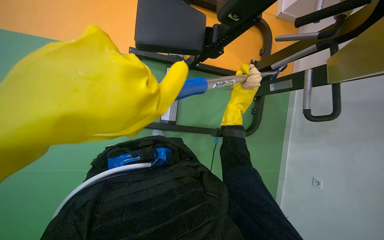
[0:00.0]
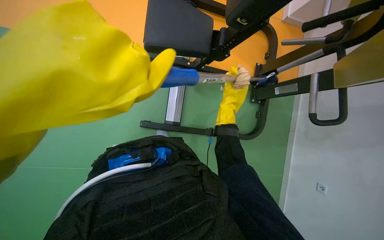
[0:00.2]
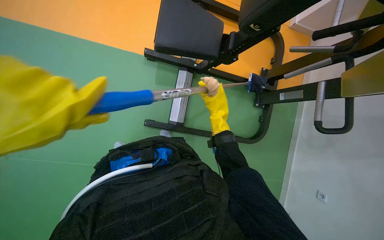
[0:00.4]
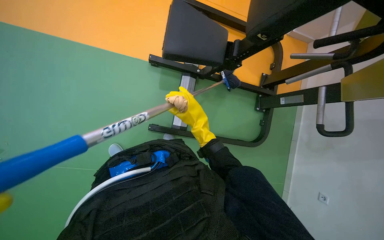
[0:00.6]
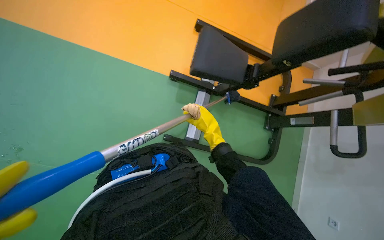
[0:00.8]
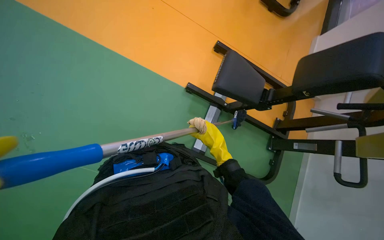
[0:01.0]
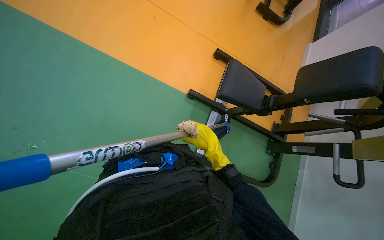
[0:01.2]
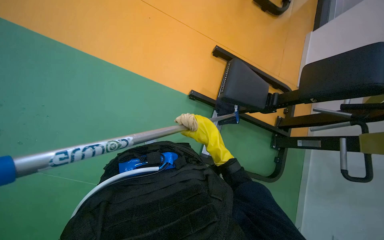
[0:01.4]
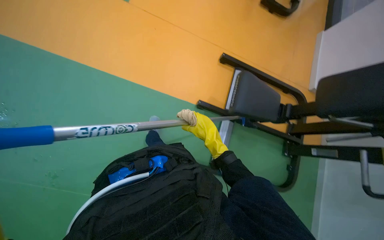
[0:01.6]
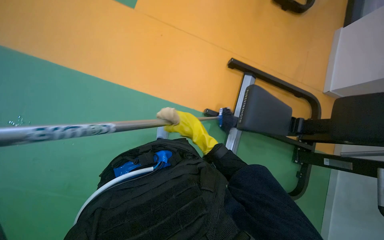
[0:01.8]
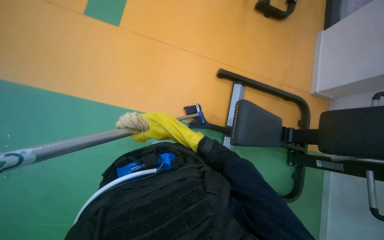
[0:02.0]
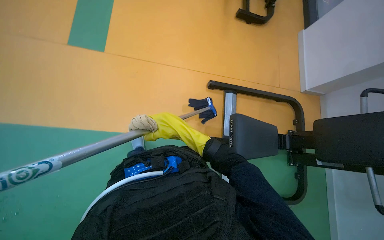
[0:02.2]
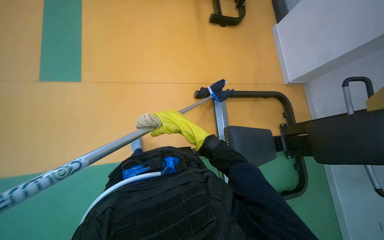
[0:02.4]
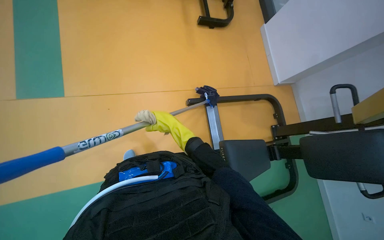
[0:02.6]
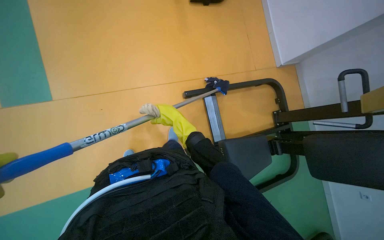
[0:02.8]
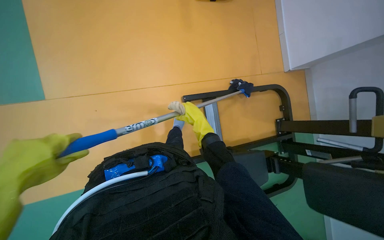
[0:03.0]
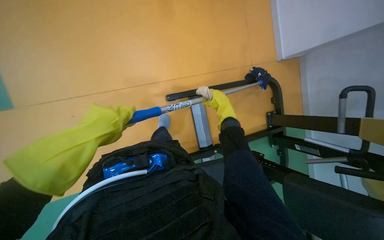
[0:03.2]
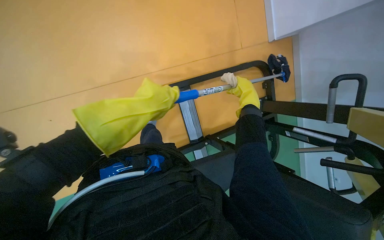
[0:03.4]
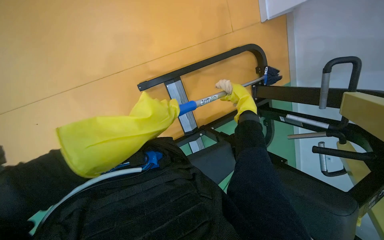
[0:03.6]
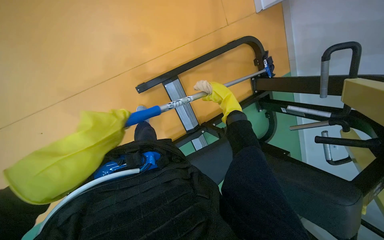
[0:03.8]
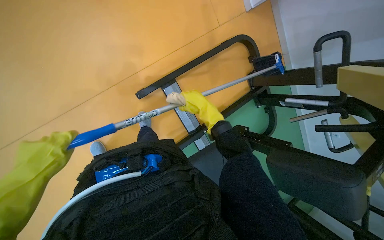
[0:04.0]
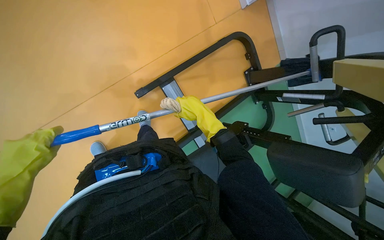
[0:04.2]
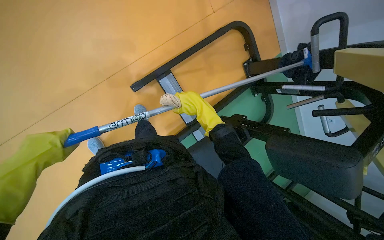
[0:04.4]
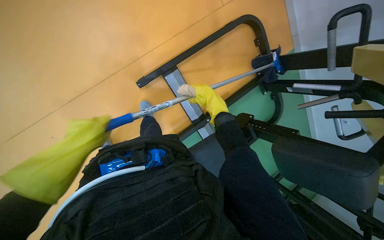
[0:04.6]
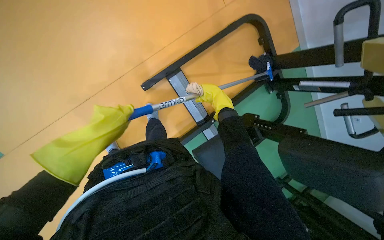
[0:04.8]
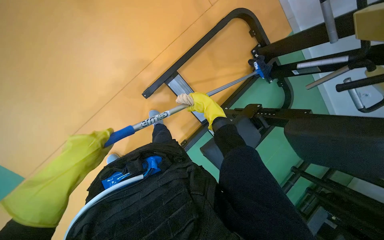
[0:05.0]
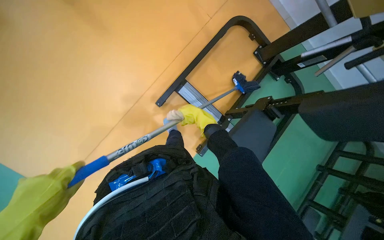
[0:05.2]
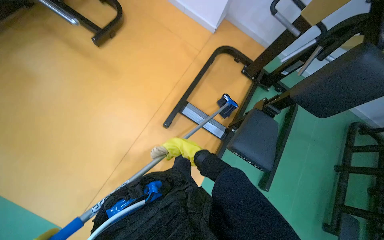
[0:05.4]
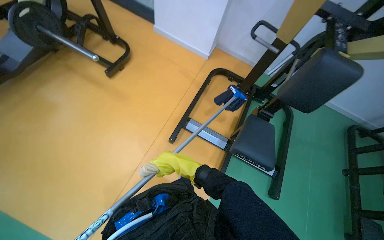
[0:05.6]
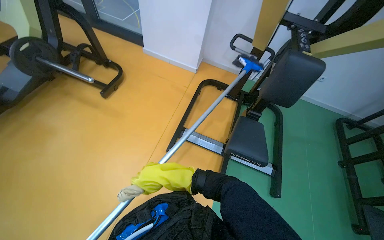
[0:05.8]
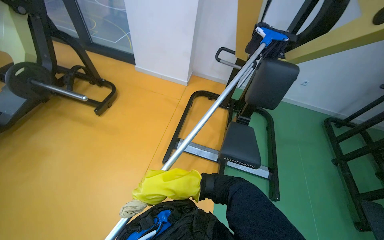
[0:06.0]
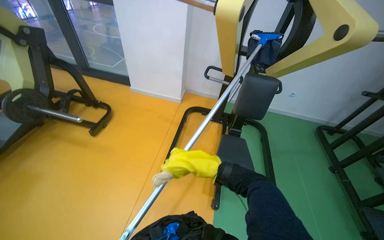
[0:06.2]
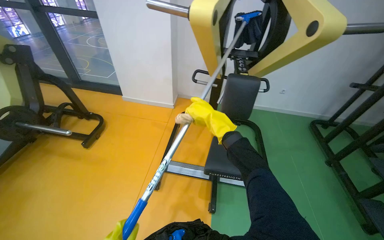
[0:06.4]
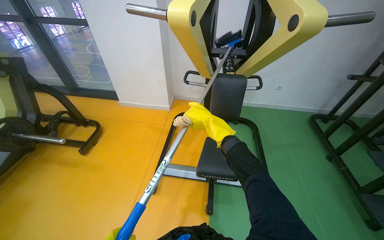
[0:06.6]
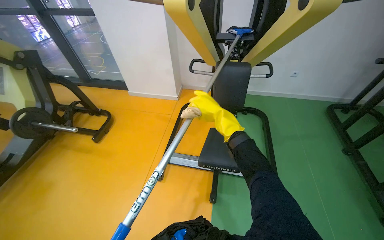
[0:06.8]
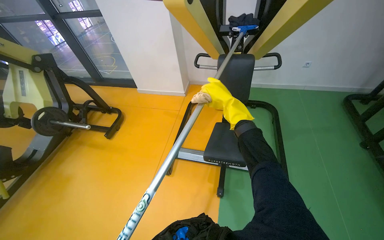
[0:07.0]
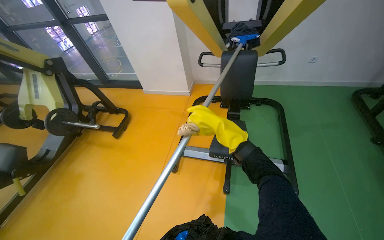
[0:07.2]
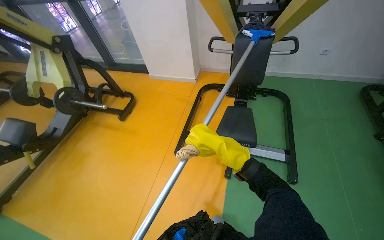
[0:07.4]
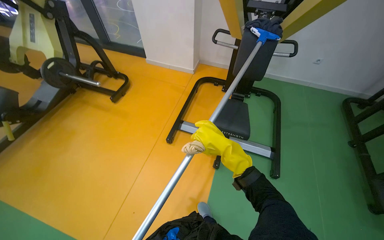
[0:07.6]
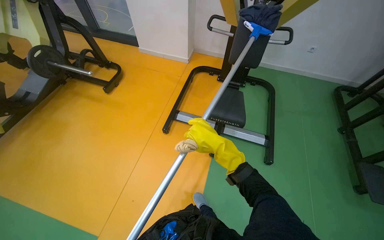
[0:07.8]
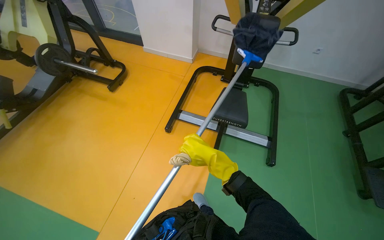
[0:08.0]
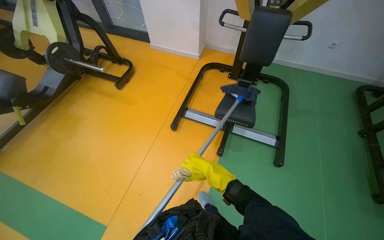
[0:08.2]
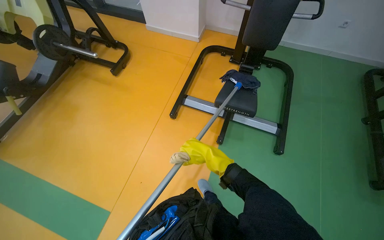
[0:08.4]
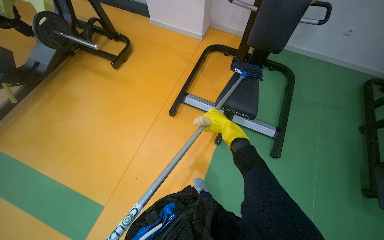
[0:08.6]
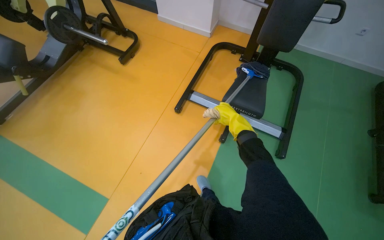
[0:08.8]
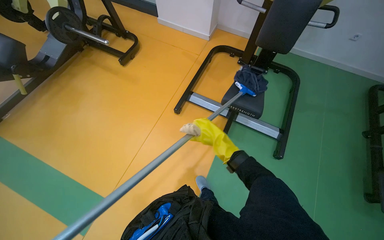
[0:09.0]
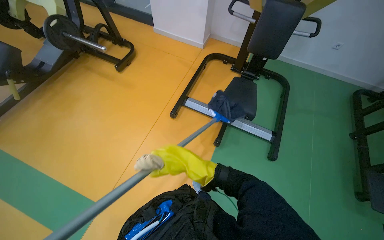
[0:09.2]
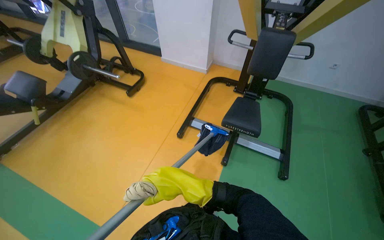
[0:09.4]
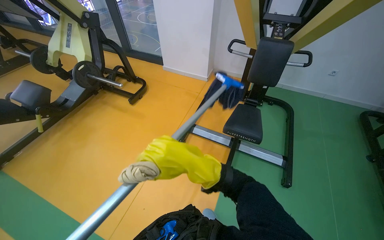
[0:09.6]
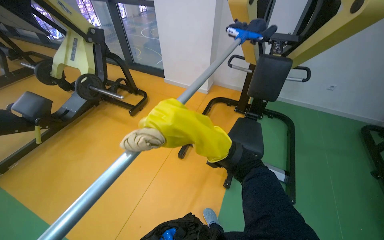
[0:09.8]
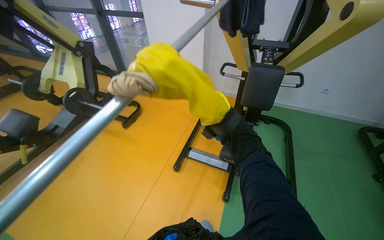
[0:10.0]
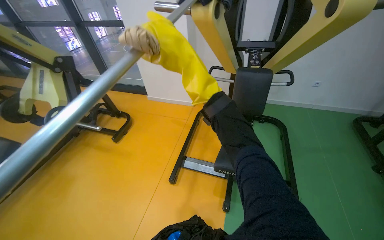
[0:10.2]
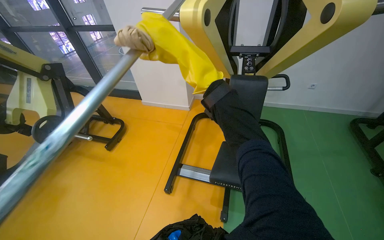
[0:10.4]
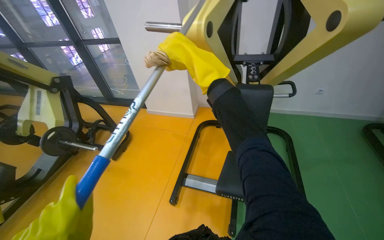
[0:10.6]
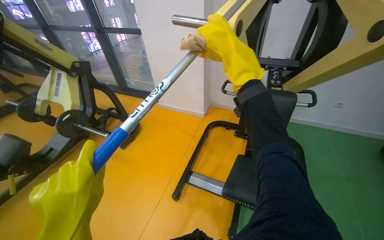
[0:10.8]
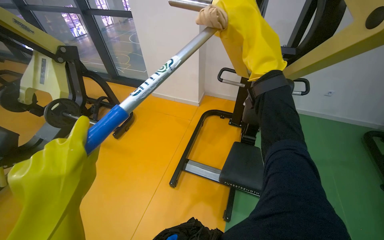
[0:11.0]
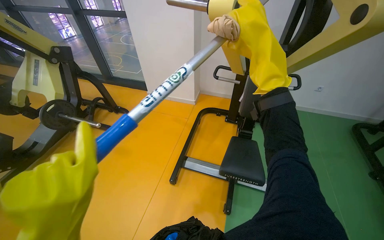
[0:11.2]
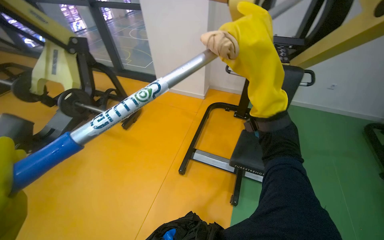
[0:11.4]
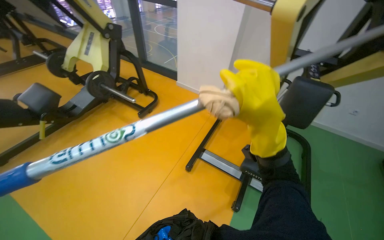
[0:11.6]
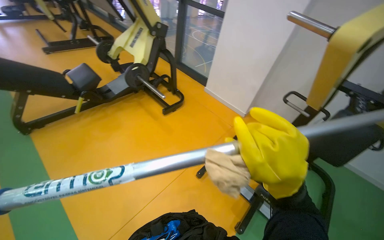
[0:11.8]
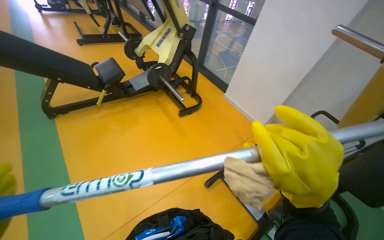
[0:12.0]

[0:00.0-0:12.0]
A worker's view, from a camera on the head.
Job: wiping surfaces.
The whole recording: Cleaning gym equipment. The worker cleans various gym machines, including a stair climber and stationary bikes, using a long-handled tool and a cloth.
0:00.0 to 0:01.6: The right hand is displaced to the left by about 35 cm.
0:01.6 to 0:03.0: The wearer moves about 40 cm.
0:03.0 to 0:04.4: The view tips downward by some 20 degrees. The right hand goes to the right and returns, roughly 20 cm each way.
0:04.4 to 0:06.0: The view tilts some 30 degrees upward. The scene rotates counterclockwise by some 40 degrees.
0:06.0 to 0:07.6: The right hand heads to the right, covering roughly 25 cm.
0:07.6 to 0:09.0: The right hand goes up and down the picture, approximately 15 cm each way, reversing 2 times.
0:09.0 to 0:10.4: The camera pitches upward, by some 20 degrees. The right hand goes approximately 50 cm up the picture.
0:10.4 to 0:12.0: The wearer moves roughly 40 cm. The head rotates about 40 degrees to the left.

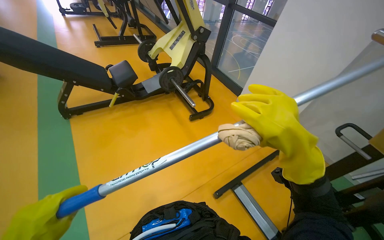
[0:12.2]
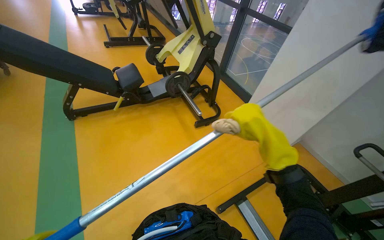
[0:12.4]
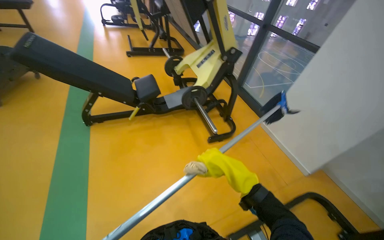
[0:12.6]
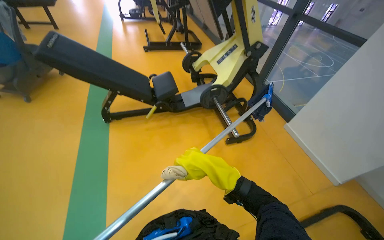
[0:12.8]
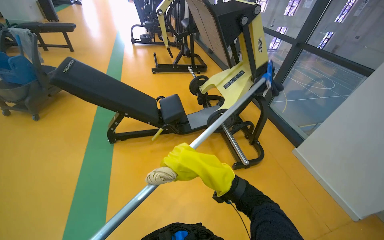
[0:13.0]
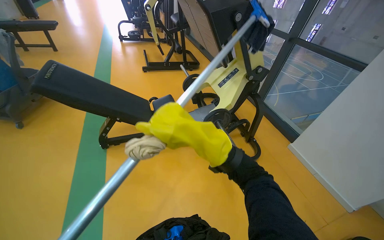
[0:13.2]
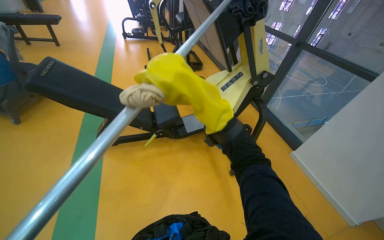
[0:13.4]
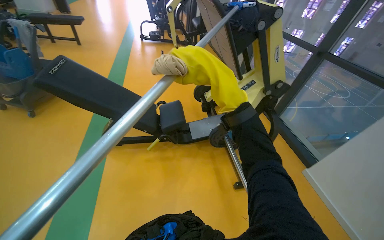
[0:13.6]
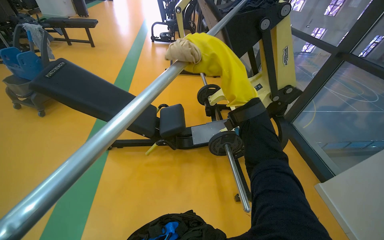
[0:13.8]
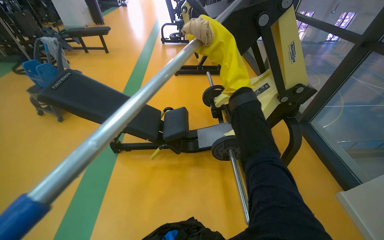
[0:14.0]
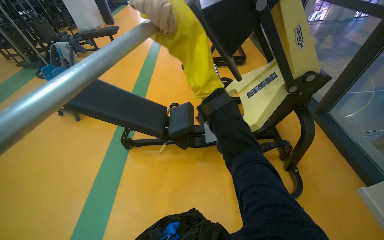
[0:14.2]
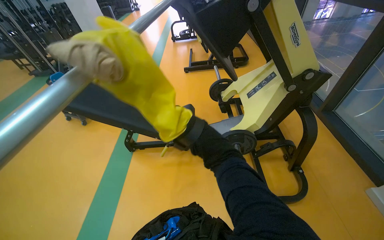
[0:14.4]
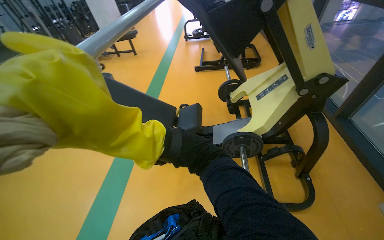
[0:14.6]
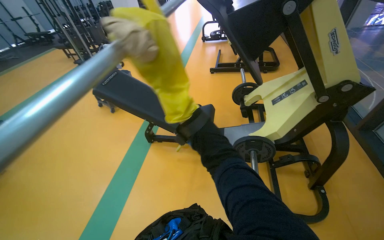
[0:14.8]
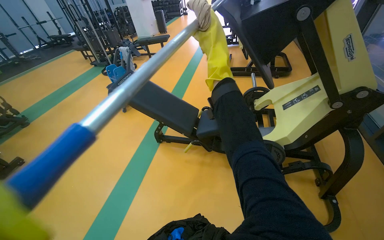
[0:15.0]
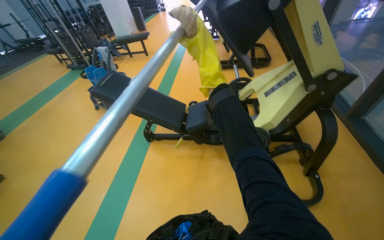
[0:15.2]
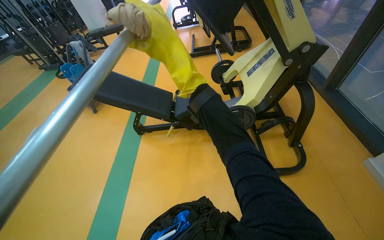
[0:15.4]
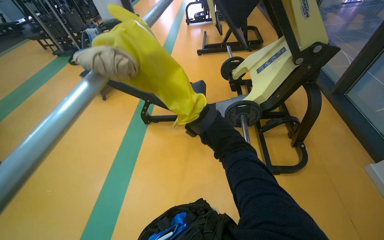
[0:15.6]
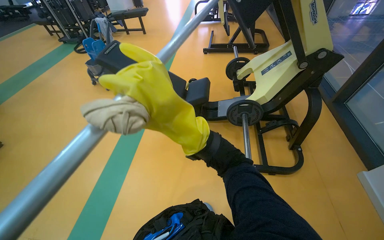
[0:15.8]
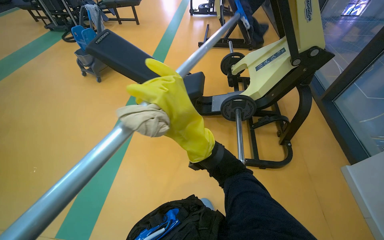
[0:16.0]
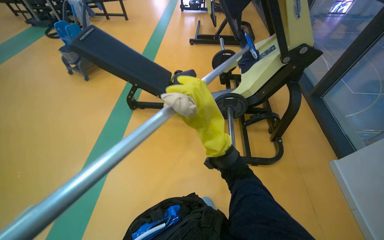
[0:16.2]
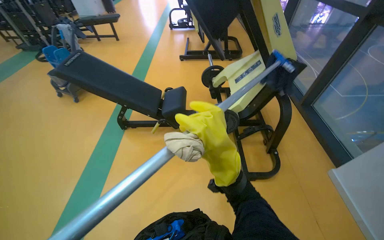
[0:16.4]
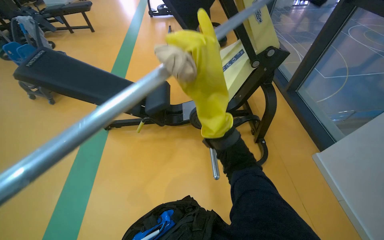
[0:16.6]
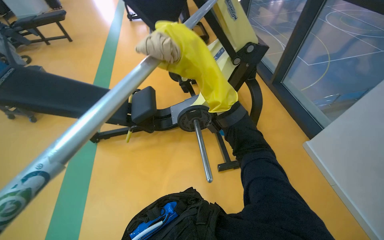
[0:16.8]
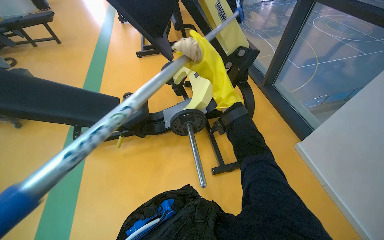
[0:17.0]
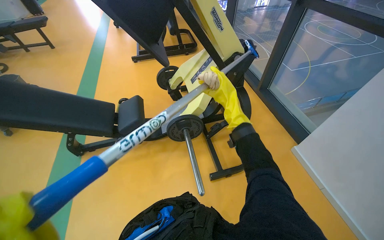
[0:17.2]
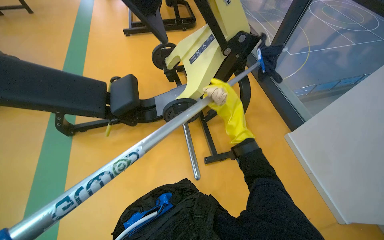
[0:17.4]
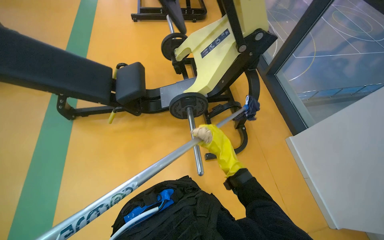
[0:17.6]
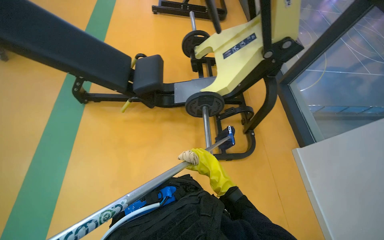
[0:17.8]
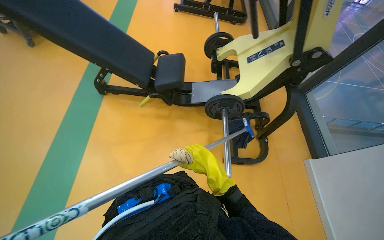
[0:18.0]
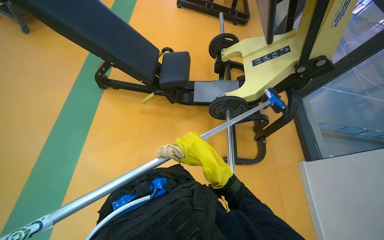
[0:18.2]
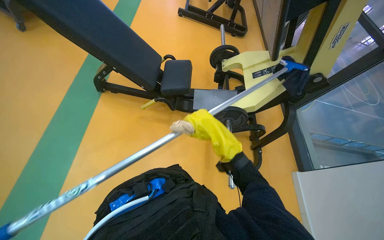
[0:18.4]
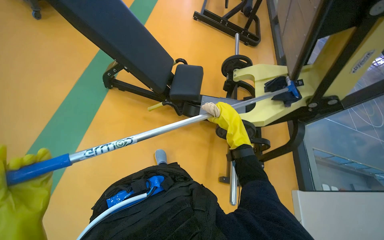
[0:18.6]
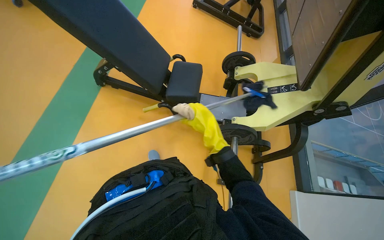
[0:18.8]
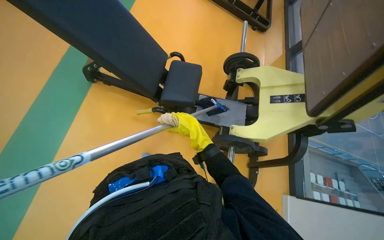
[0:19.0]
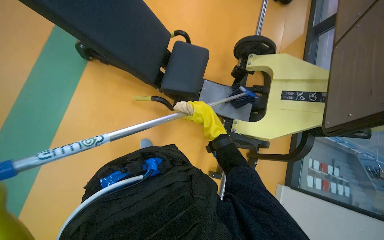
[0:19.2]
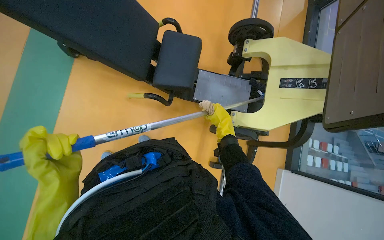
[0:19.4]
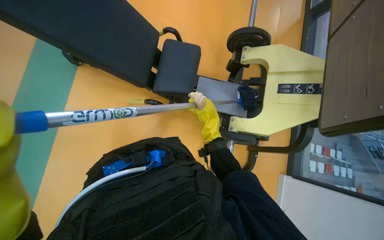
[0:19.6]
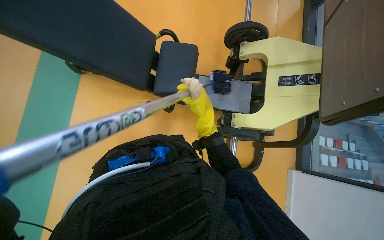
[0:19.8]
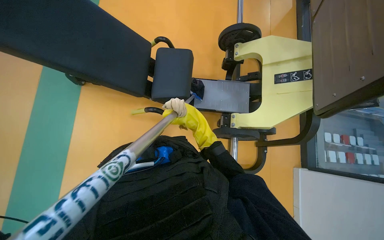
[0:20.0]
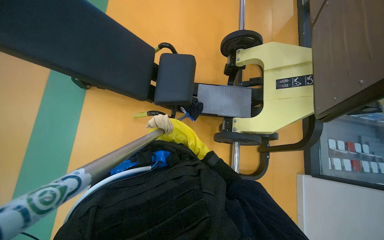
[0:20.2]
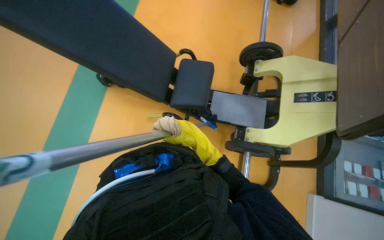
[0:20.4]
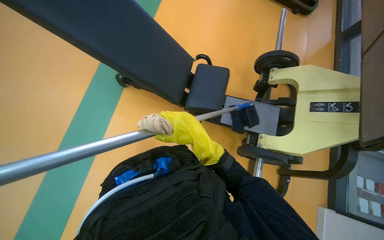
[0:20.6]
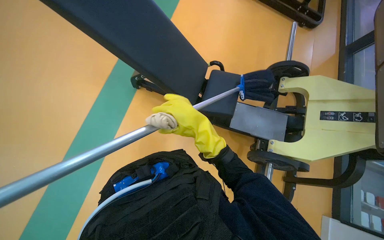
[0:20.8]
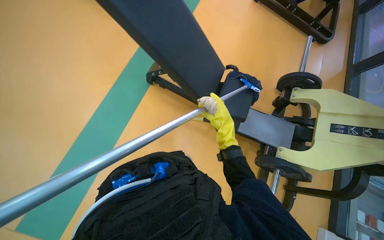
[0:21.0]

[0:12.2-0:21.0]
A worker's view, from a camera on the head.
Job: wiping surfaces.
The whole recording: Cleaning gym equipment. The worker cleans various gym machines, including a stair climber and stationary bikes, using a long-handled tool and a cloth.
0:12.2 to 0:13.6: The camera is carried approximately 60 cm. The head turns to the left by about 20 degrees.
0:13.6 to 0:15.2: The wearer moves to the right, about 40 cm. The view swings roughly 25 degrees to the left.
0:15.2 to 0:16.6: The right hand goes some 25 cm down the picture and nearer to the camera.
0:16.6 to 0:18.0: The right hand heads farther from the camera and down the picture, covering about 35 cm.
0:18.0 to 0:19.6: The camera travels approximately 60 cm. The camera pitches downward, by some 20 degrees.
0:19.6 to 0:21.0: The right hand moves roughly 20 cm nearer to the camera and comes back.
